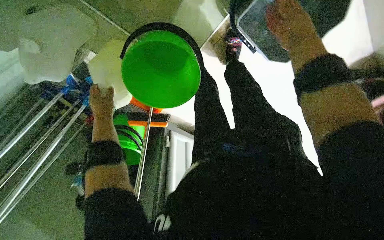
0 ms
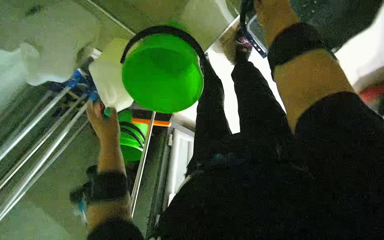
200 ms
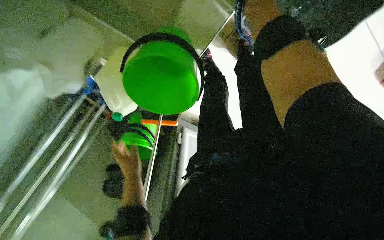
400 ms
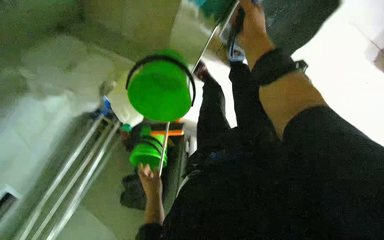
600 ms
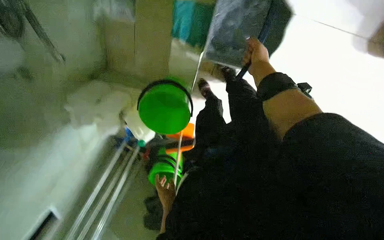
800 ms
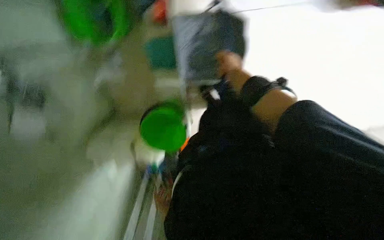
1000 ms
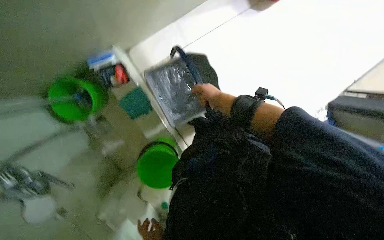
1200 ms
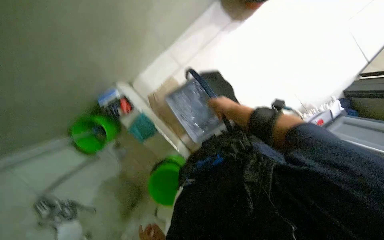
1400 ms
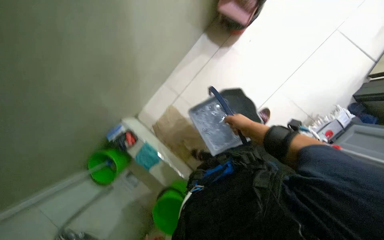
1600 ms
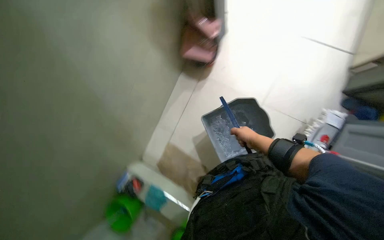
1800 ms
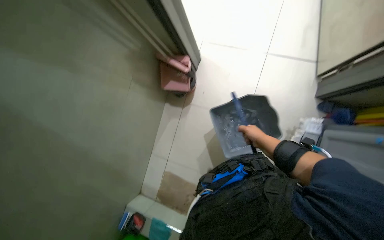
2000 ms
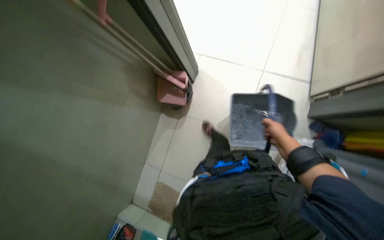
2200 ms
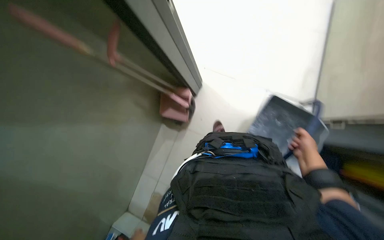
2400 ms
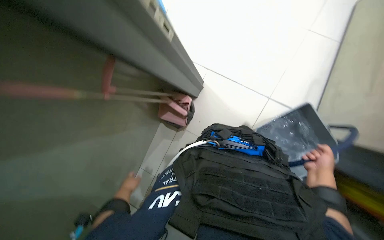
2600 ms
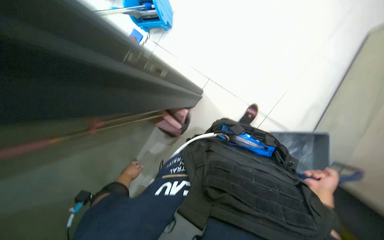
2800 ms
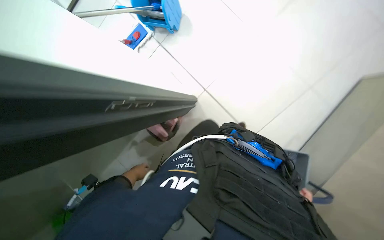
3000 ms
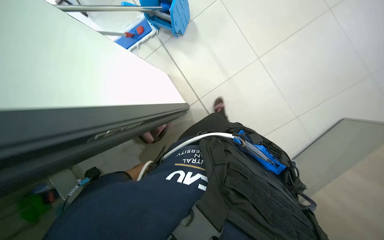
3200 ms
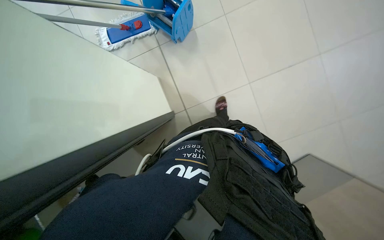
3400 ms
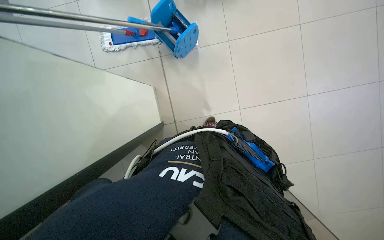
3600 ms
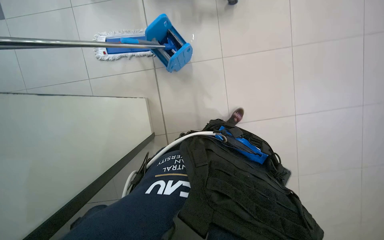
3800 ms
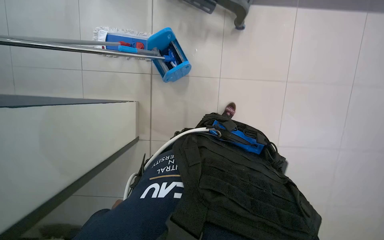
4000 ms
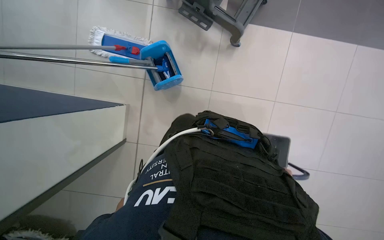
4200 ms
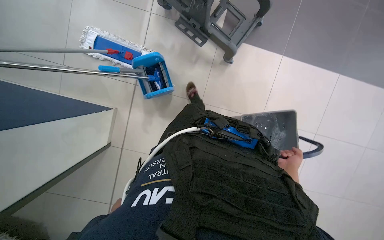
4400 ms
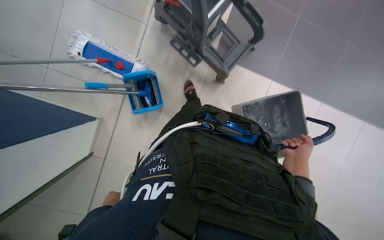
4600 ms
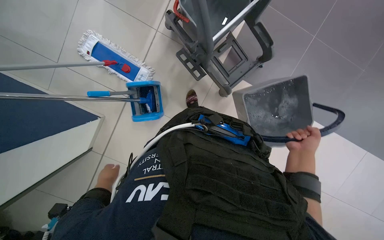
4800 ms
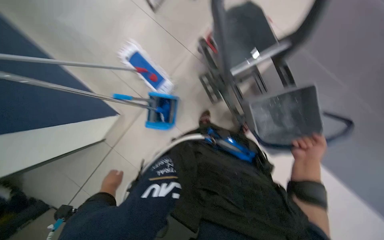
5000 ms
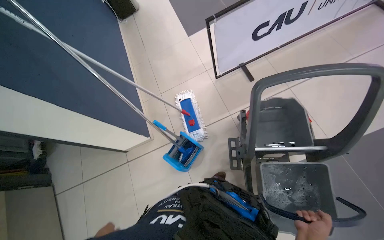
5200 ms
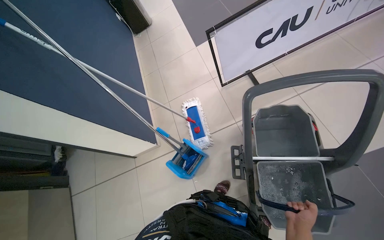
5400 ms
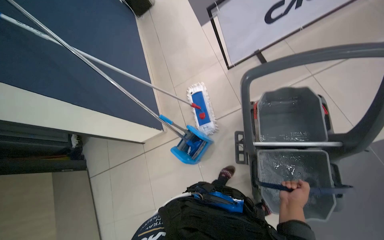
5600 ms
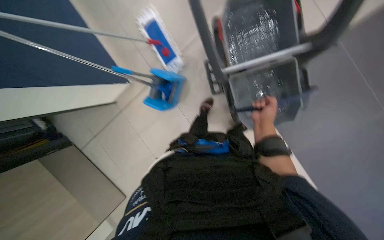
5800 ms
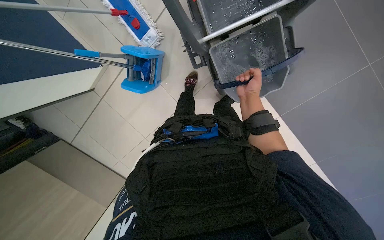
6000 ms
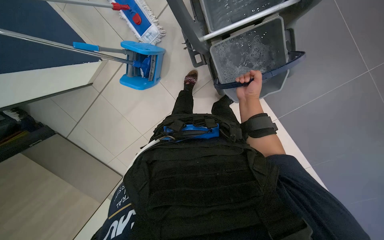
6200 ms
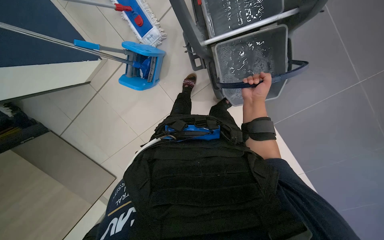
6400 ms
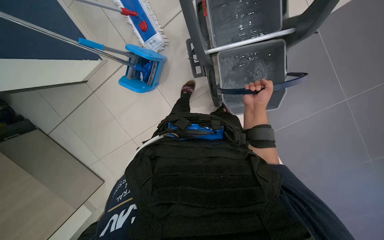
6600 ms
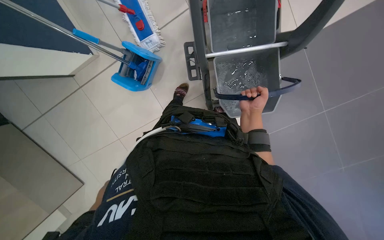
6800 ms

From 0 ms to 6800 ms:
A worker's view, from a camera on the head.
Job: preparing cleaning supplies.
The whole recording: Preparing cleaning solution. The worker empties dirty water, refills the mop bucket with clean water, and adds cleaning solution.
From 0 ms to 1400 ms: The camera is carried approximately 60 cm. The view pans to the left by roughly 30 degrees. The wearer looks about 30 degrees further upward. The scene rotates counterclockwise by roughly 45 degrees.
From 1400 ms to 2800 ms: The head travels some 50 cm. The view tips upward by roughly 15 degrees.
From 5400 ms to 6800 ms: The wearer looks roughly 20 degrees further to the right. The view tilts about 35 degrees downward.

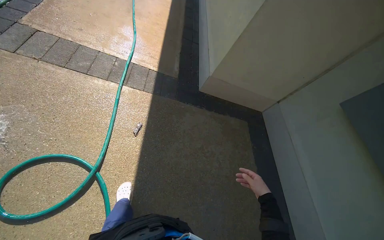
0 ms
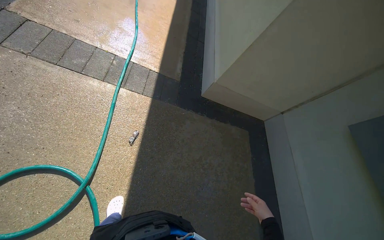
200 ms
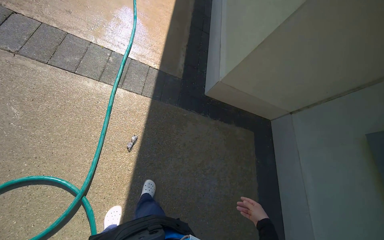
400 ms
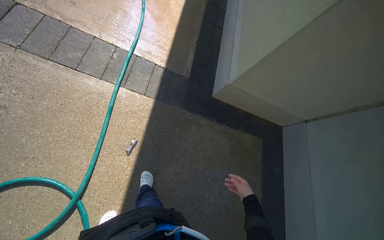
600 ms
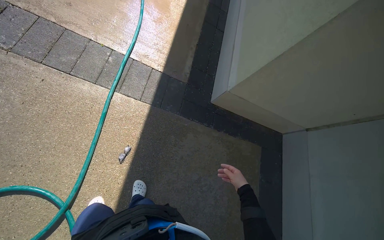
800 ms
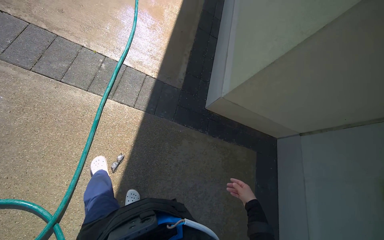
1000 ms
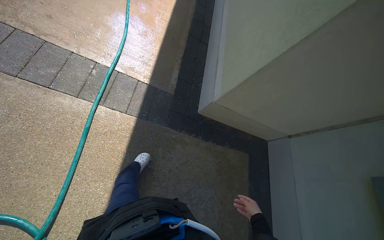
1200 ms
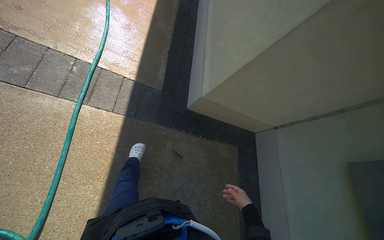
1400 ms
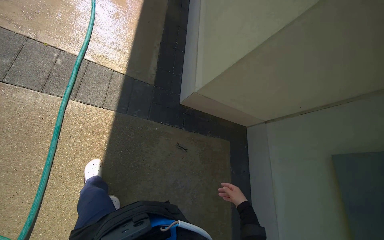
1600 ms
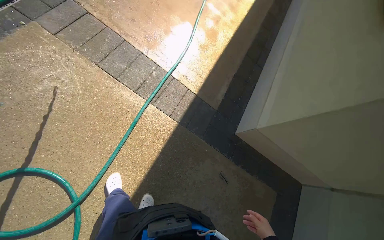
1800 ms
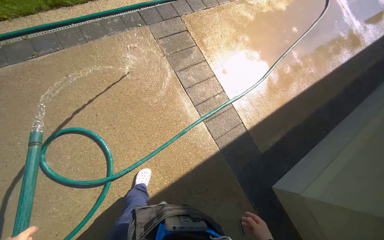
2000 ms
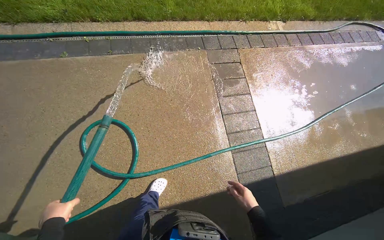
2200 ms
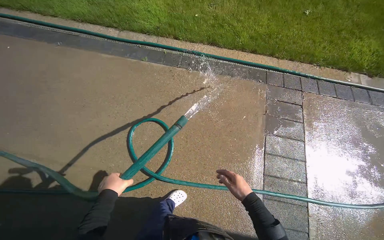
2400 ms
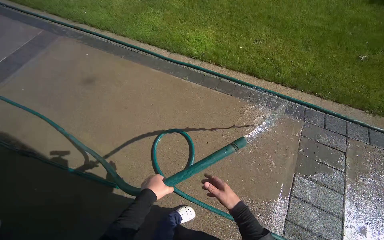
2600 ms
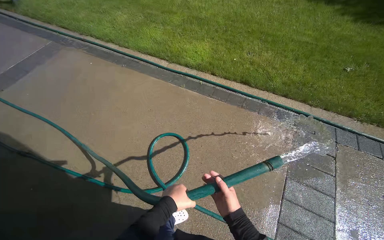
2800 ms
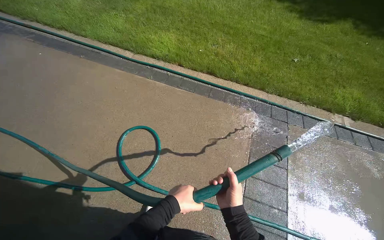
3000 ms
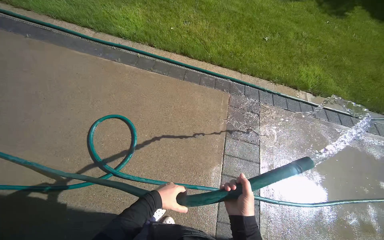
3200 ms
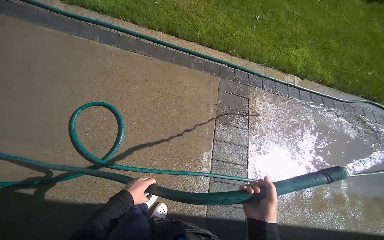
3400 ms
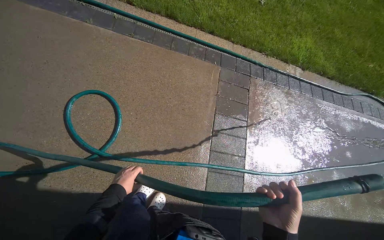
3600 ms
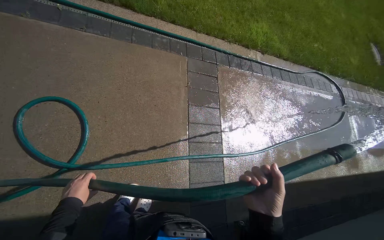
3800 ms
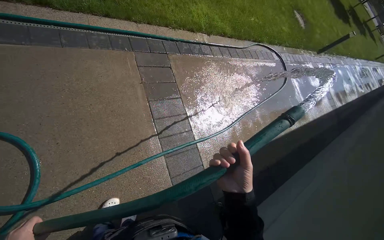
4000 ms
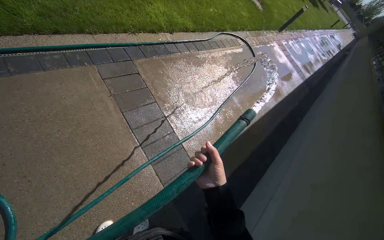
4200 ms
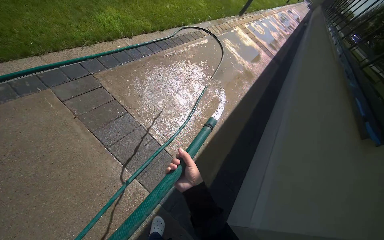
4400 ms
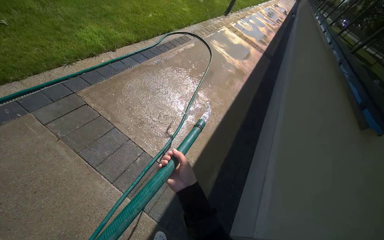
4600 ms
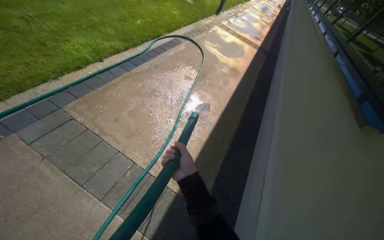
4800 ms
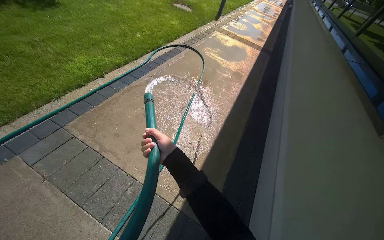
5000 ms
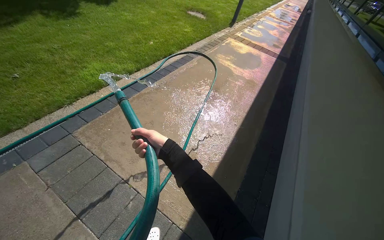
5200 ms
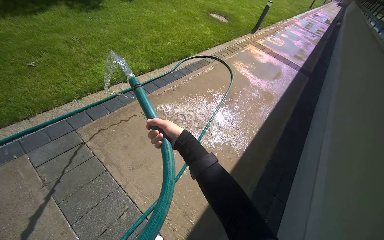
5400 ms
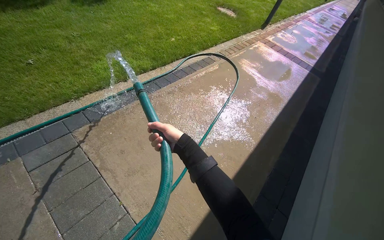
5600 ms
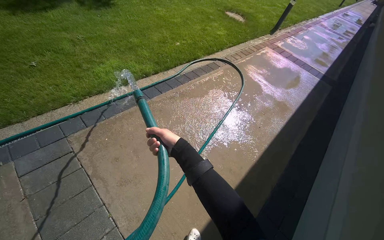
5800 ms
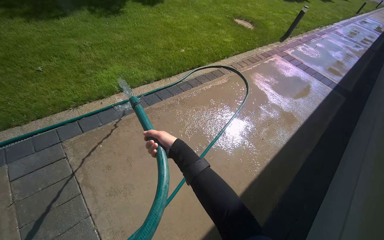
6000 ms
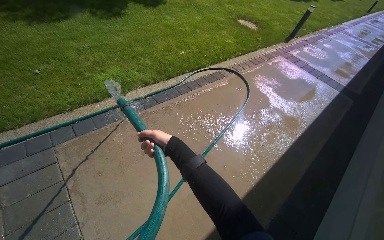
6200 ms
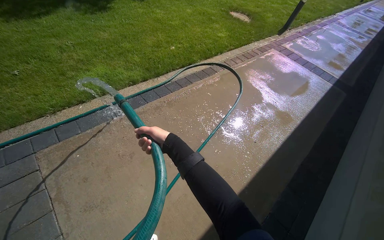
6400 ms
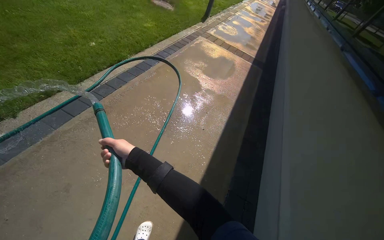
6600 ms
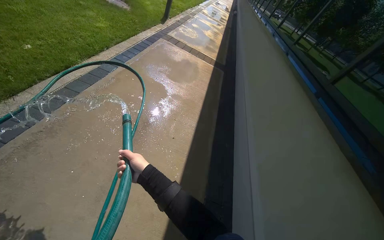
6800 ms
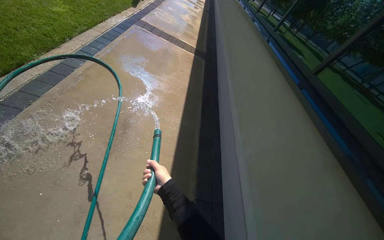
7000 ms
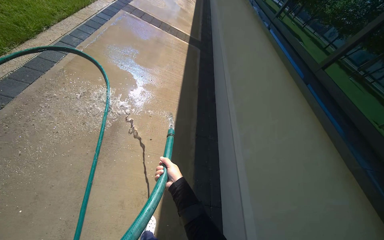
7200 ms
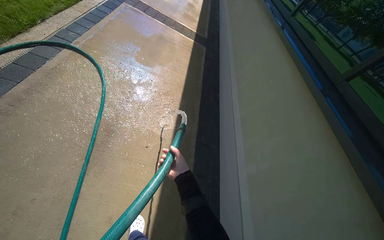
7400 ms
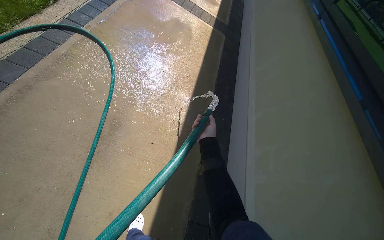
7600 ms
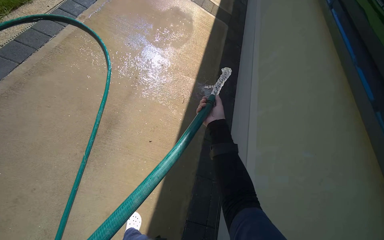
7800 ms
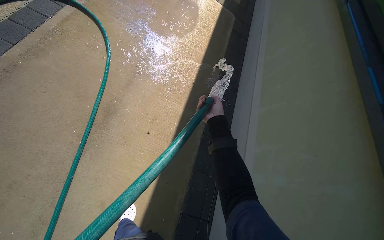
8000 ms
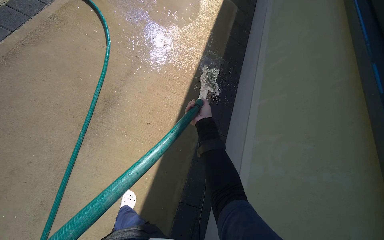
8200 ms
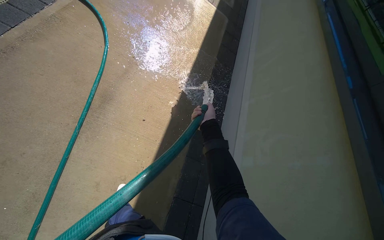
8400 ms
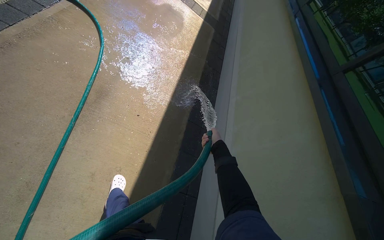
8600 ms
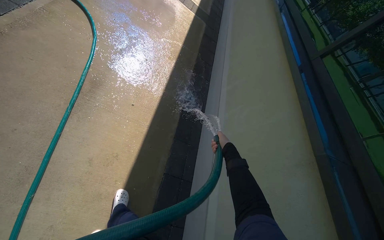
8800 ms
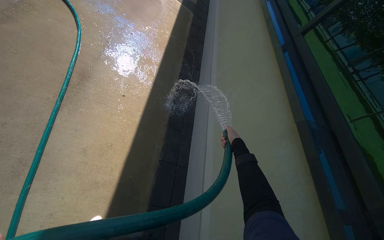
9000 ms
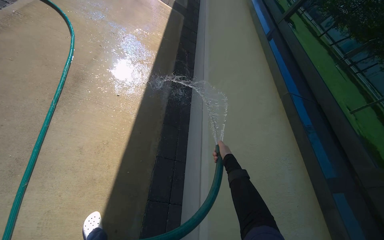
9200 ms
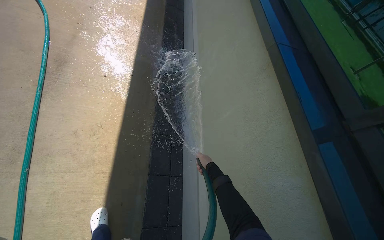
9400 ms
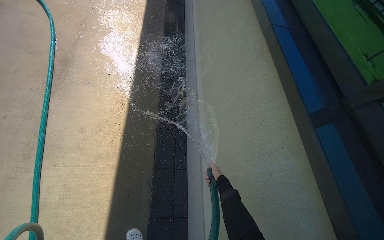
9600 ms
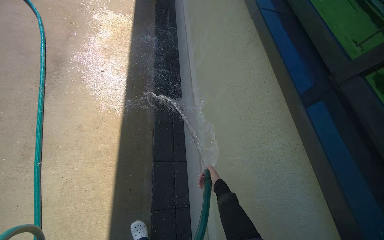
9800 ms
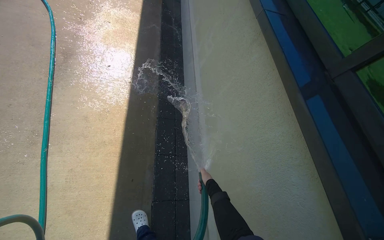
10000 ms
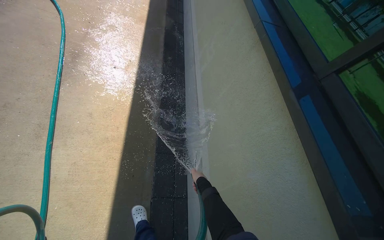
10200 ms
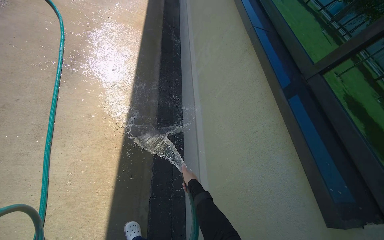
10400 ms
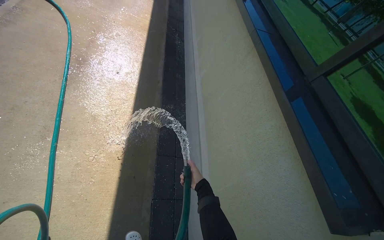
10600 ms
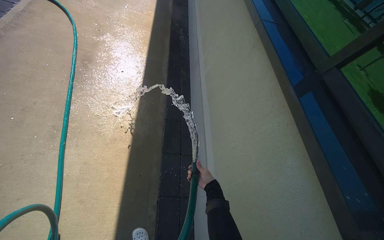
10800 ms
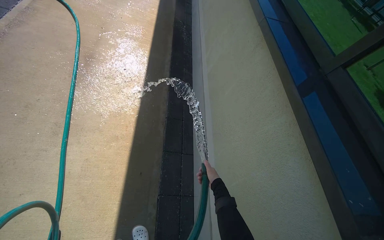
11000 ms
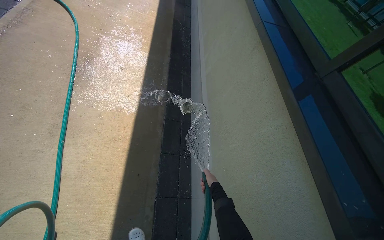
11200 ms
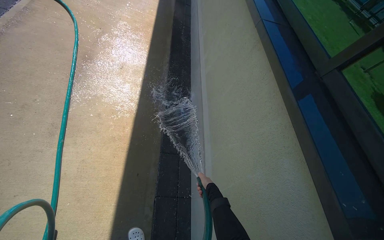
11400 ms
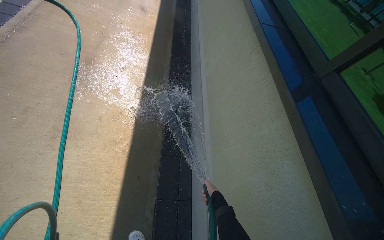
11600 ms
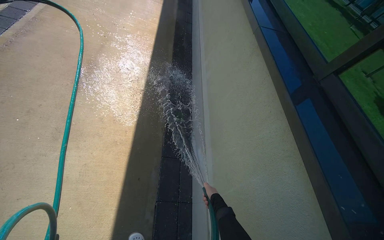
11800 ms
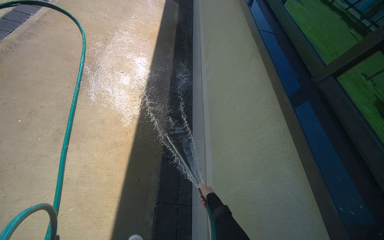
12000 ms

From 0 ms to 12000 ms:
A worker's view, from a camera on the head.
Job: sweeping floor.
The whole recording: Rinsing concrete ground. The worker sprays water from a hose onto the concrete ground and adjacent grass.
From 0 ms to 1600 ms: The wearer moves roughly 70 cm. The wearer looks some 10 degrees further downward.
From 1600 ms to 3000 ms: The wearer's head swings roughly 100 degrees to the left. The wearer looks roughly 30 degrees further upward.
From 3000 ms to 4400 ms: The head rotates some 65 degrees to the right. The wearer looks some 20 degrees further downward.
From 4400 ms to 6000 ms: The camera is carried approximately 1 m. The view pans to the left by approximately 20 degrees.
From 6000 ms to 7600 ms: The camera travels about 1 m. The head rotates about 35 degrees to the right. The wearer looks about 20 degrees further downward.
From 7600 ms to 9000 ms: The wearer moves some 50 cm.
From 9000 ms to 10400 ms: The camera is carried some 50 cm.
From 10400 ms to 12000 ms: The right hand shifts roughly 10 cm to the right.
